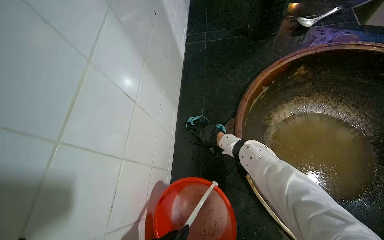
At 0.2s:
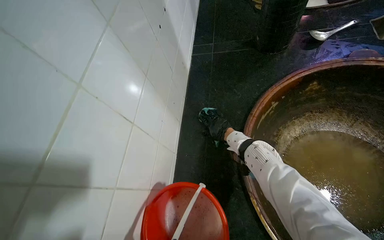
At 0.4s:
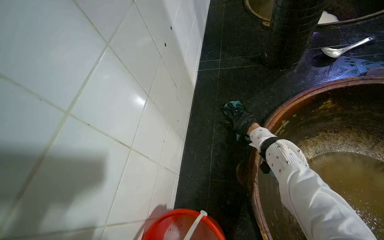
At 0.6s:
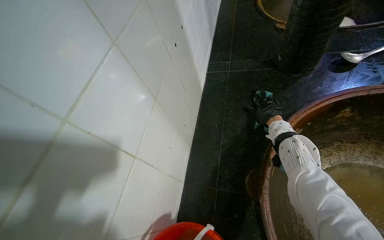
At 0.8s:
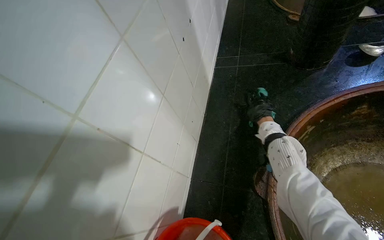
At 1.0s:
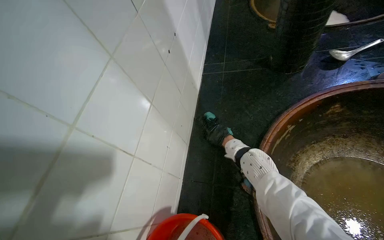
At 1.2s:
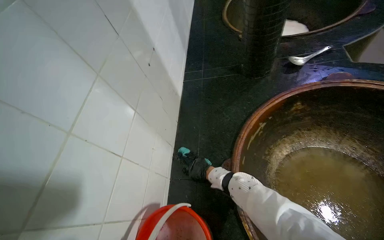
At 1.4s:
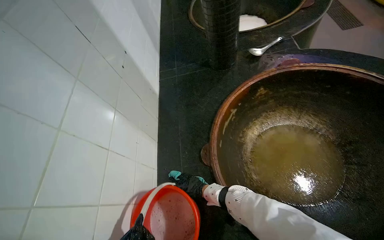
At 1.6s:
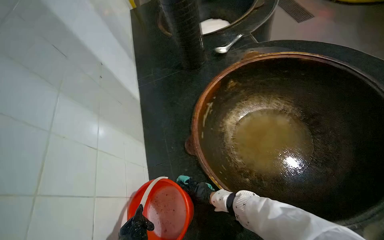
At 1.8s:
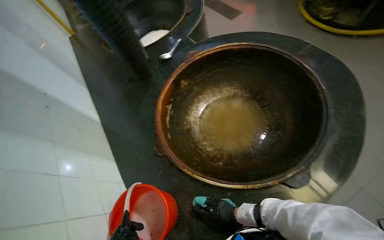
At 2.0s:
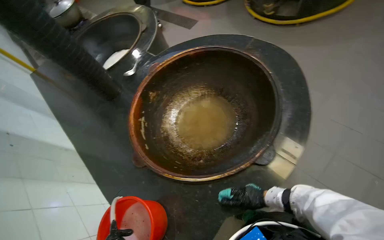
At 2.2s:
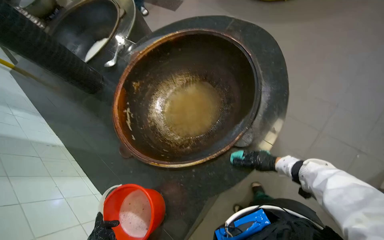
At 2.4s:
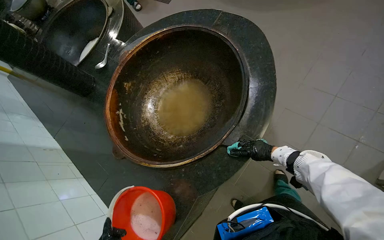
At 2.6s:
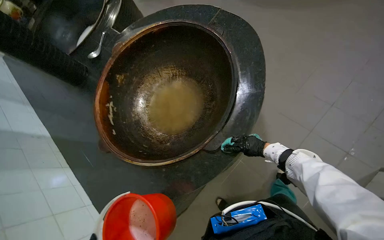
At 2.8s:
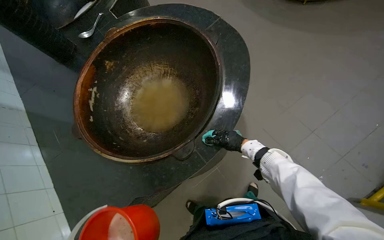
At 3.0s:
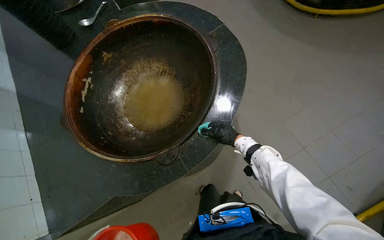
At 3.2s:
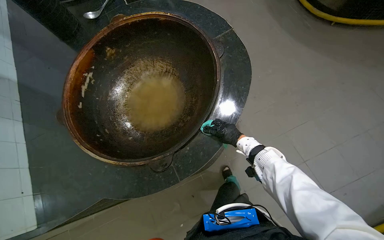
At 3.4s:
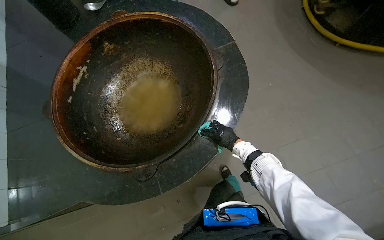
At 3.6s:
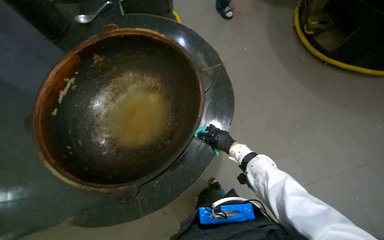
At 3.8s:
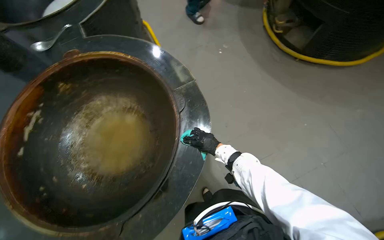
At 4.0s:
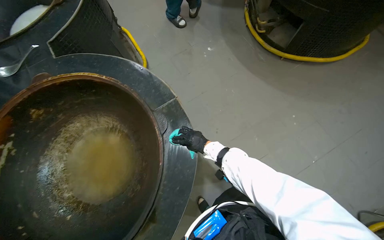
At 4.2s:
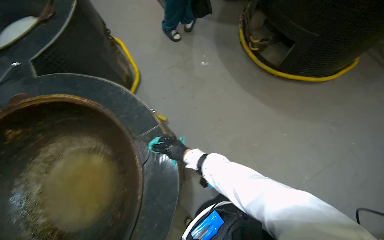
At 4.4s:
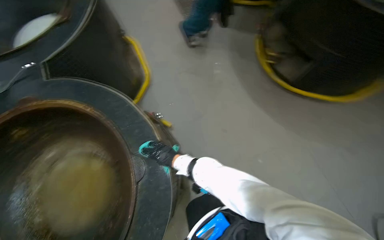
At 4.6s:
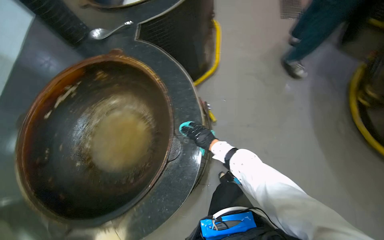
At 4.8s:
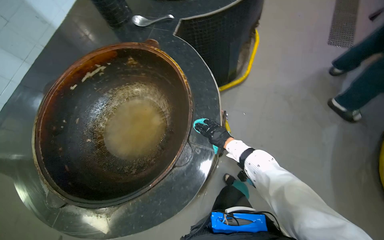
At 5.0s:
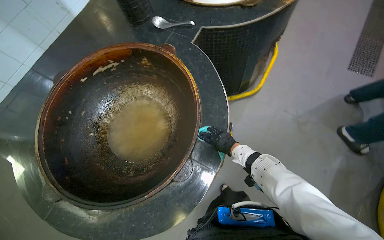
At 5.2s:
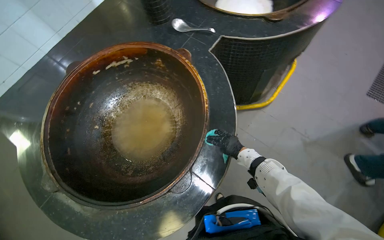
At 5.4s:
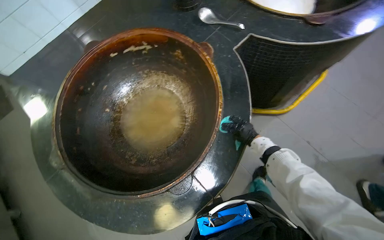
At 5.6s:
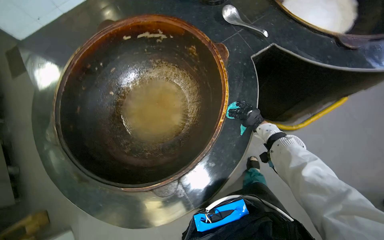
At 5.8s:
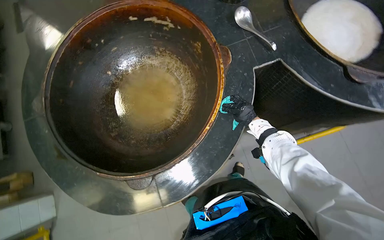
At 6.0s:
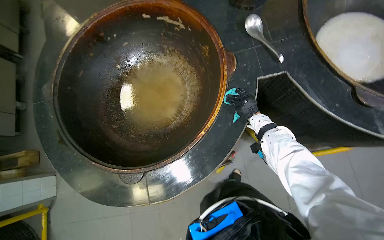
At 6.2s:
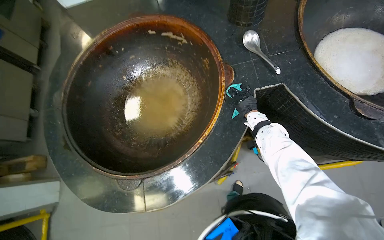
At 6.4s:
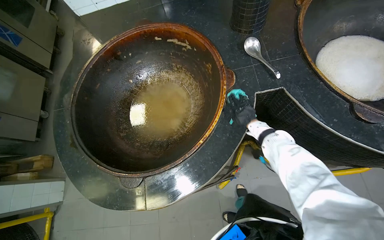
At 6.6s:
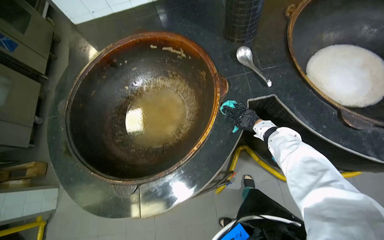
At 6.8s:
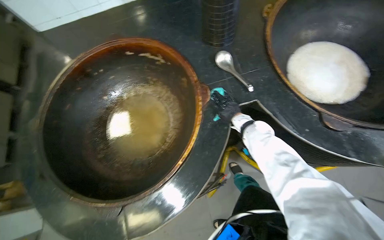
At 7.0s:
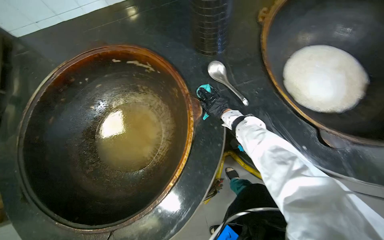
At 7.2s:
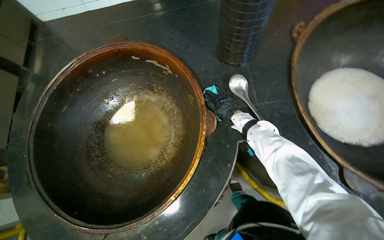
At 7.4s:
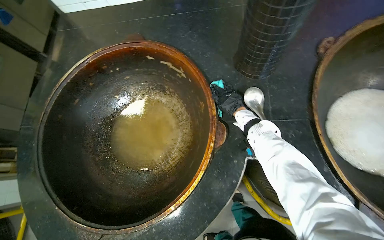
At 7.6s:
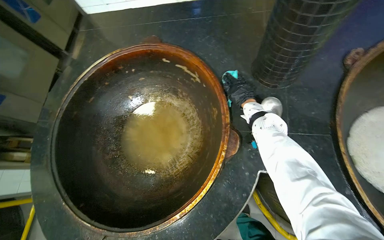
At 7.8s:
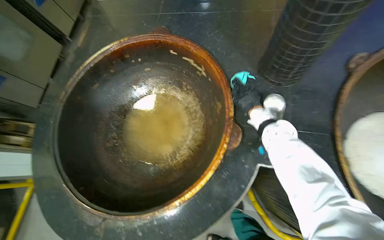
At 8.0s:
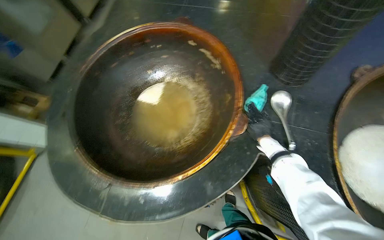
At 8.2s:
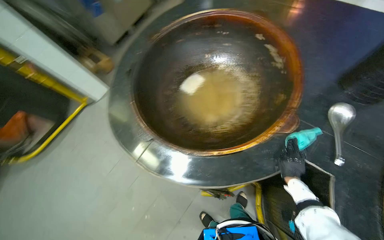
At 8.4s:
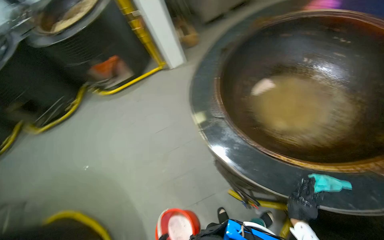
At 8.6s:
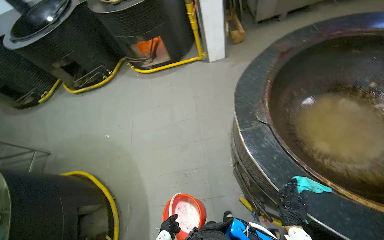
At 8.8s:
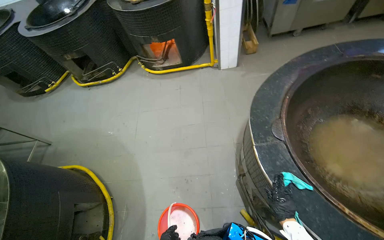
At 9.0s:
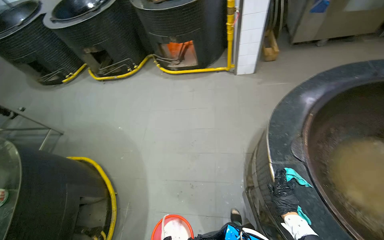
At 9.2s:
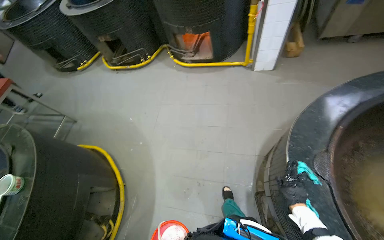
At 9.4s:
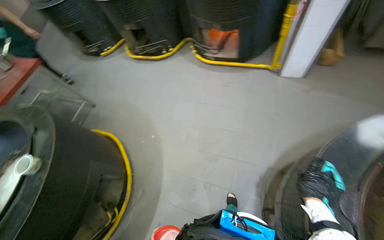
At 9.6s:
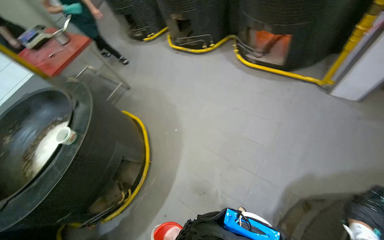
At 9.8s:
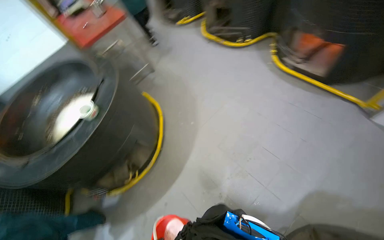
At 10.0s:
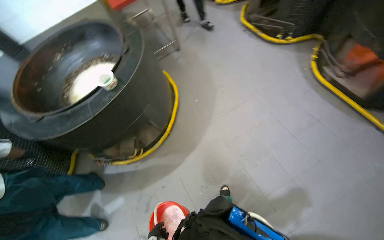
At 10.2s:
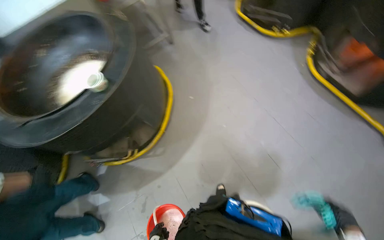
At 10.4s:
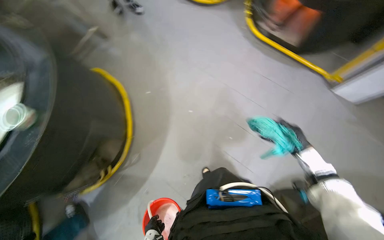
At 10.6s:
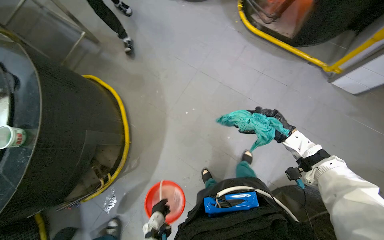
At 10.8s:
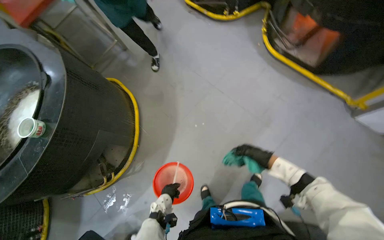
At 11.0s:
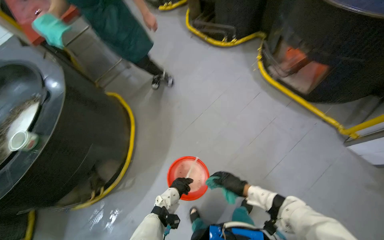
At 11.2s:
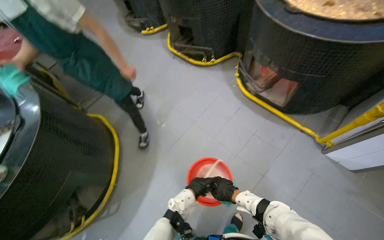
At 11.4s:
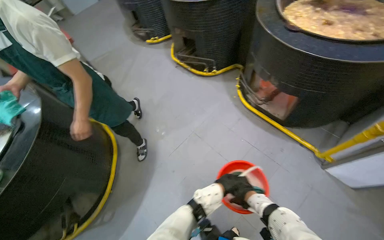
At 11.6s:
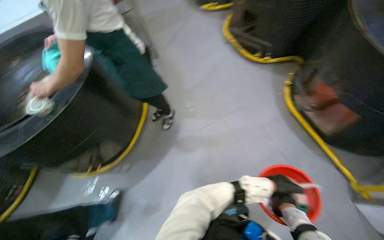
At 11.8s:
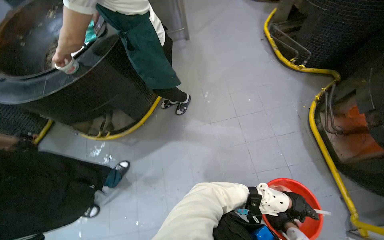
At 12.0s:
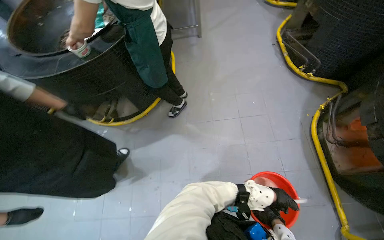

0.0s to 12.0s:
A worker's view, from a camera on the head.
Job: wiping surfaces.
The whole recording: Wiping cooking surface. The worker wipes the surface around large cooking pots with a cleaning cloth.
1.6s to 3.0s: The camera travels about 60 cm. The wearer looks some 20 degrees further to the right.
3.0s to 4.4s: The camera is carried approximately 70 cm.
4.4s to 6.0s: The wearer moves some 60 cm. The head rotates approximately 105 degrees to the left. The view tips downward by some 20 degrees.
6.0s to 7.6s: The right hand moves up the picture, some 40 cm.
7.6s to 9.0s: The head travels about 70 cm. The wearer looks about 85 degrees further to the left.
9.0s to 10.4s: The head travels some 50 cm. The head turns to the left by roughly 30 degrees. The wearer looks about 25 degrees further downward.
10.4s to 12.0s: The head turns to the left by about 50 degrees.

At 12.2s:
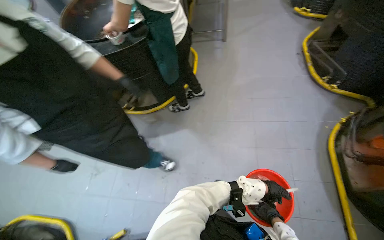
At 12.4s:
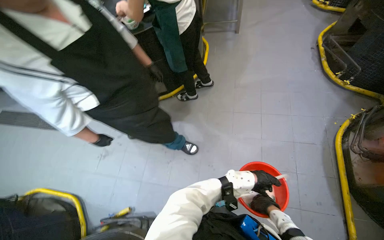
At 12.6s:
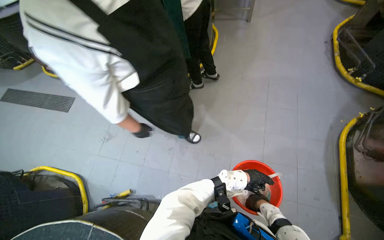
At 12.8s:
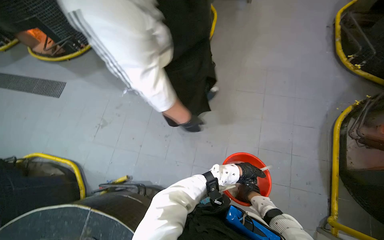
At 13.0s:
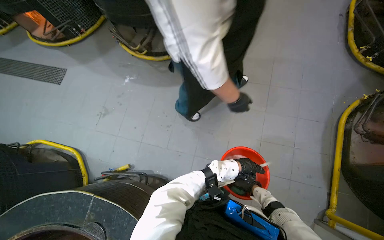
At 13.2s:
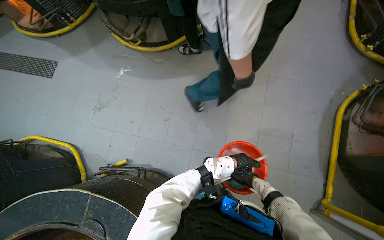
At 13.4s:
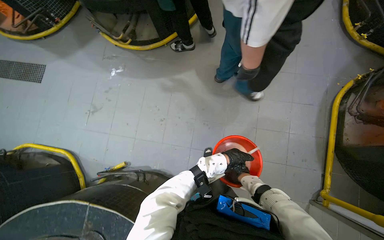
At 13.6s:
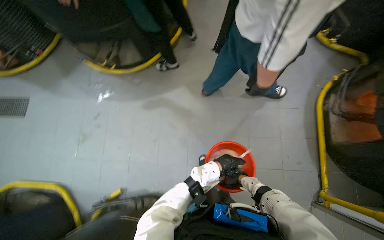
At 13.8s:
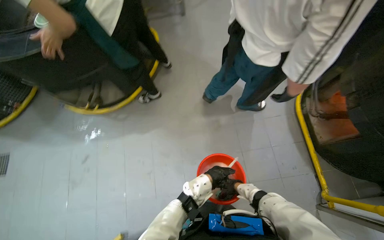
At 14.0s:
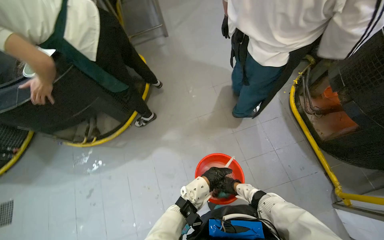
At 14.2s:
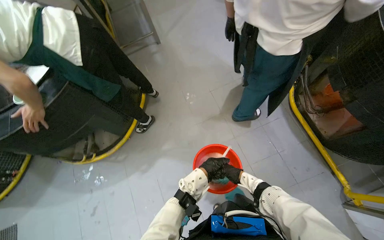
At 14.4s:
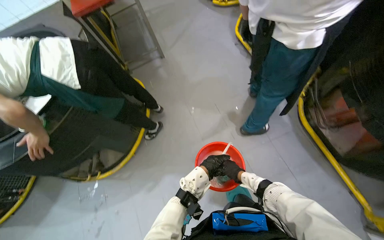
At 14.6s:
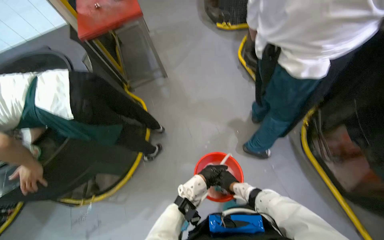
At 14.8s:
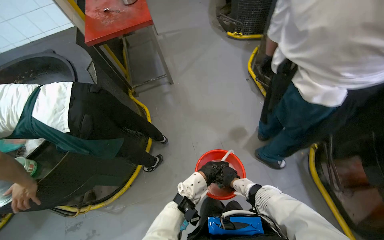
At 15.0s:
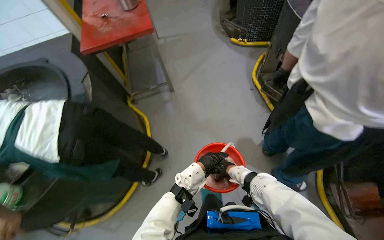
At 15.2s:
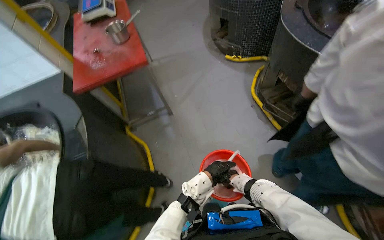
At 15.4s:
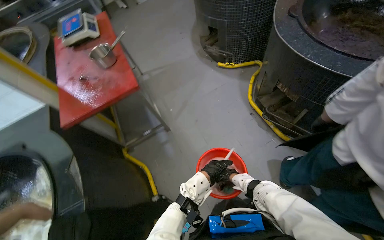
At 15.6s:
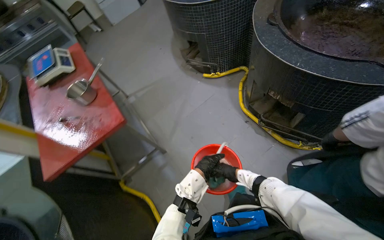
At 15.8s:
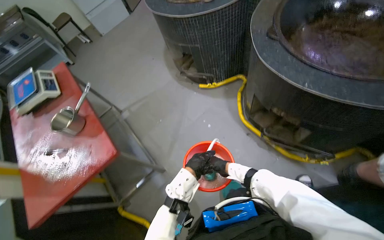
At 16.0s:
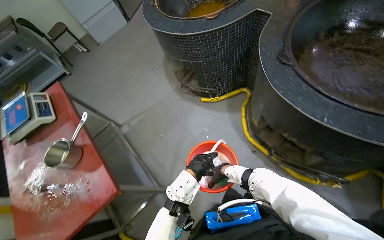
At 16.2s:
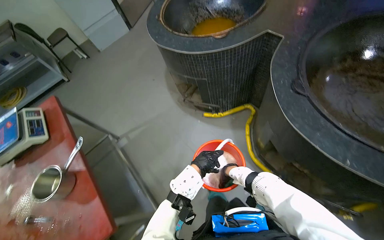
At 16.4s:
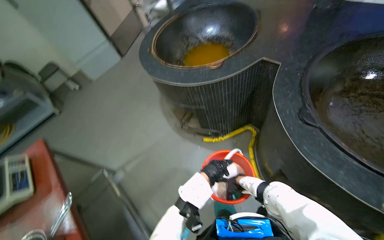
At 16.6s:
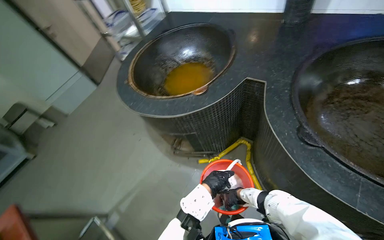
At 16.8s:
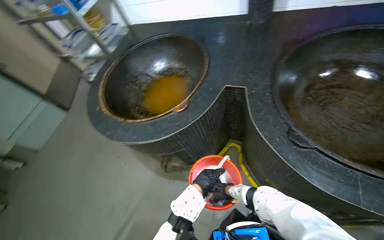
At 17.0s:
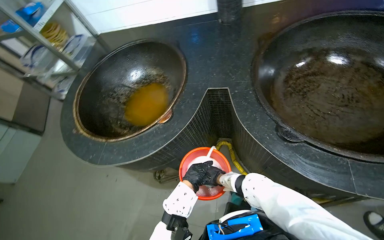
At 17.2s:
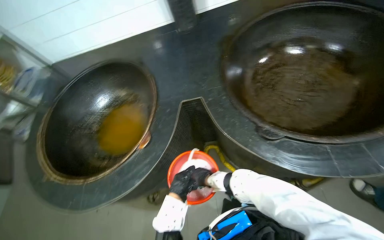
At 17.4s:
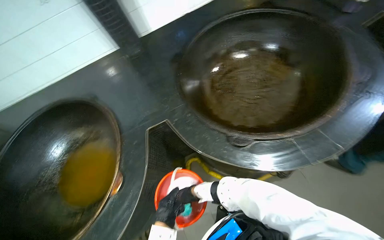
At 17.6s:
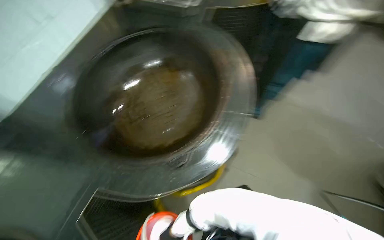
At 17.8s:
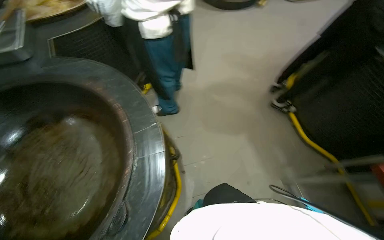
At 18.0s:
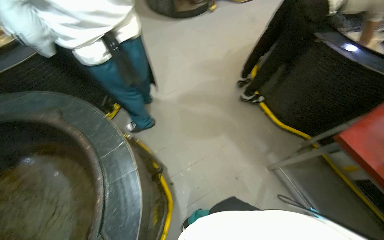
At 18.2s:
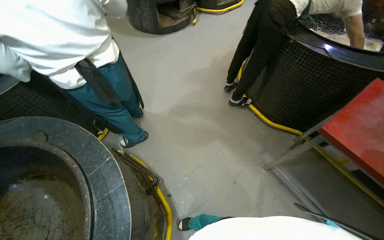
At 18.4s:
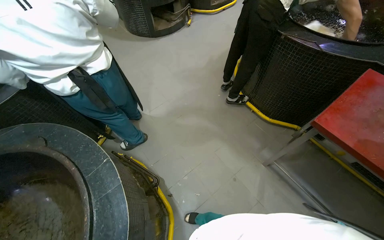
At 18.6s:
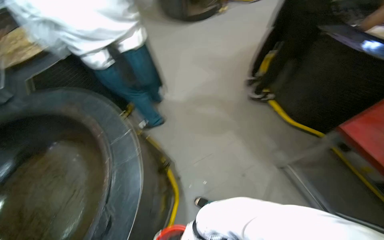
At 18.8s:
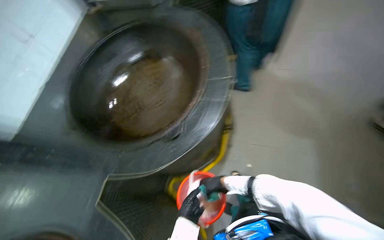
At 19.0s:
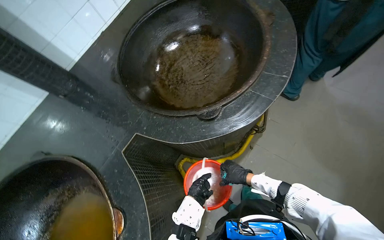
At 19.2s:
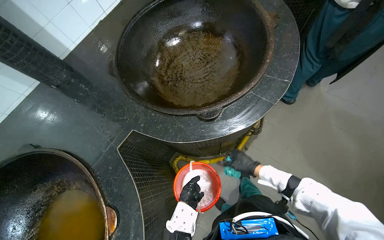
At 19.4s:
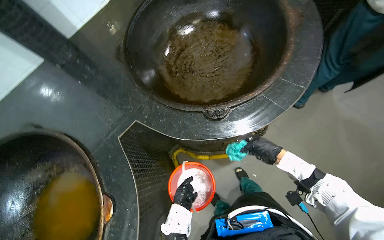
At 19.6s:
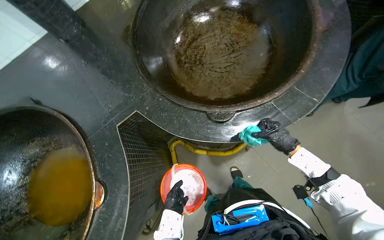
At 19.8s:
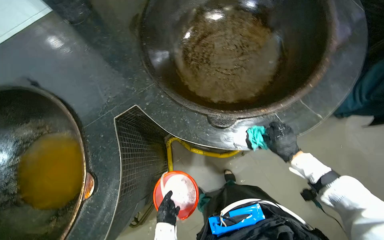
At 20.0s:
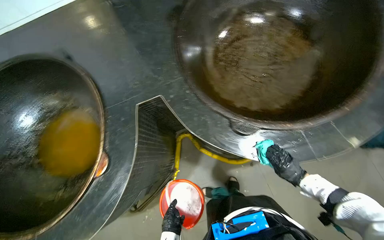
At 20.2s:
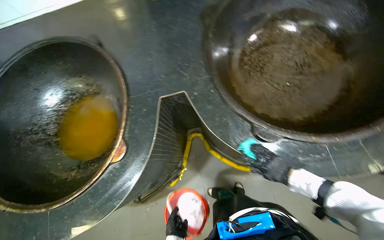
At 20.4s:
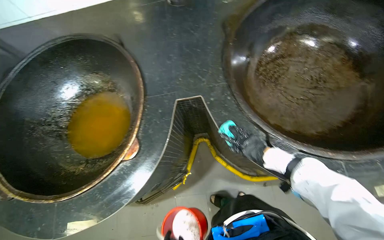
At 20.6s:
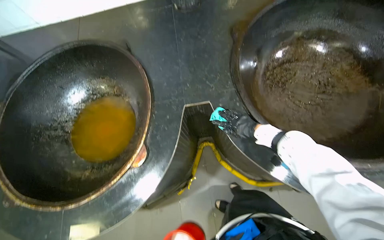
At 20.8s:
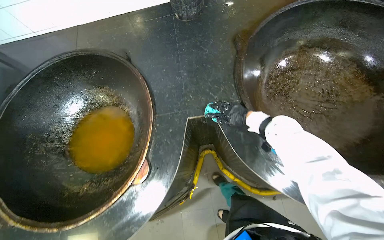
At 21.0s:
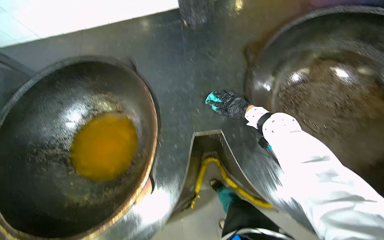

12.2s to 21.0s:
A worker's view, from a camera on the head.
Job: wiping surfaces.
The whole recording: Wiping cooking surface. The worker wipes the surface around large cooking pots with a cleaning cloth.
12.2s to 13.6s: The left hand is displaced nearer to the camera and to the left by about 20 cm.
13.6s to 15.2s: The wearer moves roughly 60 cm. The camera pitches upward, by approximately 35 degrees.
15.2s to 16.6s: The wearer moves approximately 1 m. The wearer's head swings approximately 35 degrees to the right. The wearer looks roughly 15 degrees further upward.
16.6s to 18.0s: The wearer's head swings roughly 100 degrees to the right.
18.0s to 19.6s: The wearer looks about 45 degrees further to the left. The camera pitches downward, by roughly 15 degrees.
19.6s to 21.0s: The scene turns some 30 degrees clockwise in the picture.
